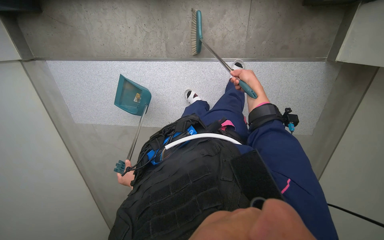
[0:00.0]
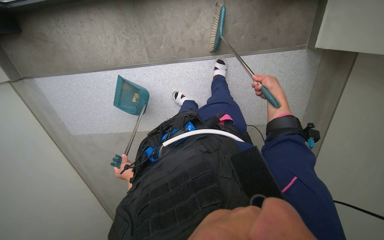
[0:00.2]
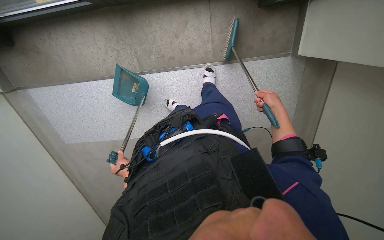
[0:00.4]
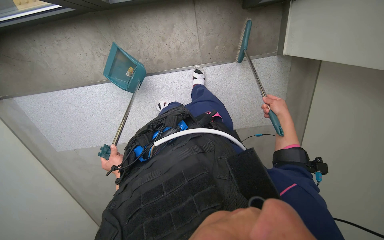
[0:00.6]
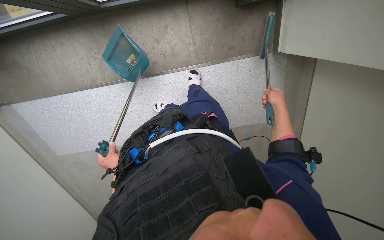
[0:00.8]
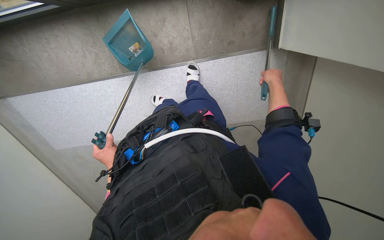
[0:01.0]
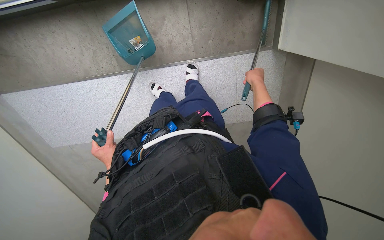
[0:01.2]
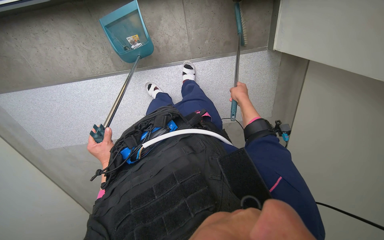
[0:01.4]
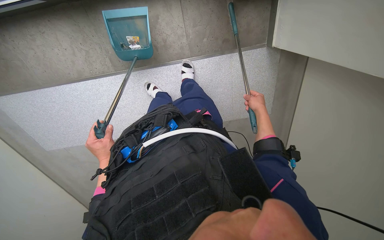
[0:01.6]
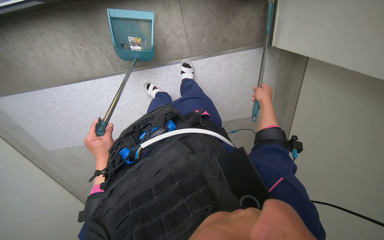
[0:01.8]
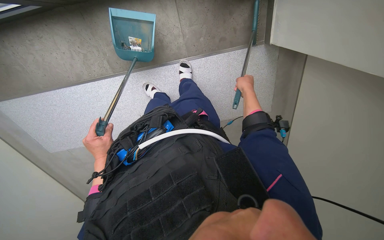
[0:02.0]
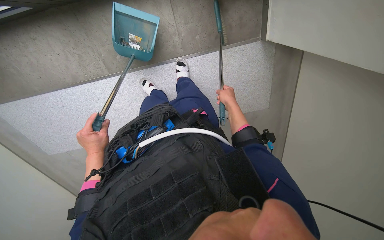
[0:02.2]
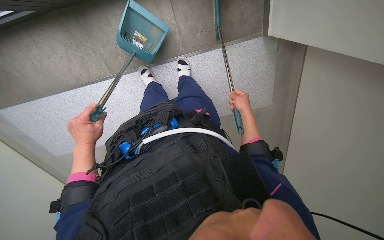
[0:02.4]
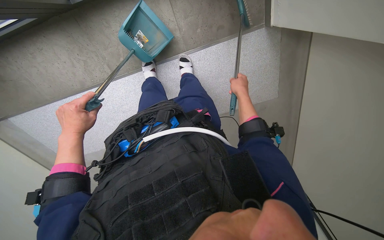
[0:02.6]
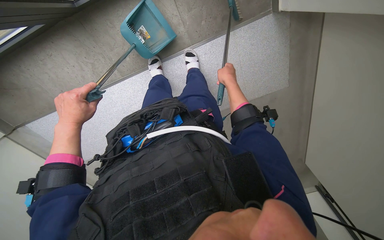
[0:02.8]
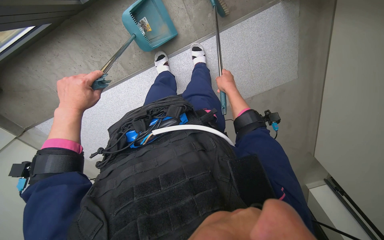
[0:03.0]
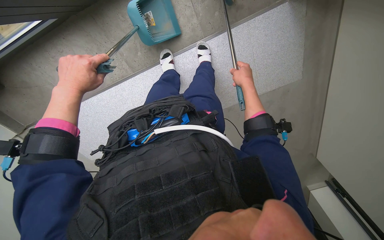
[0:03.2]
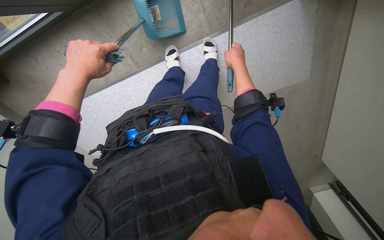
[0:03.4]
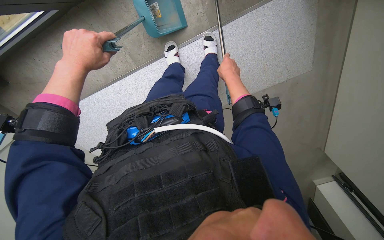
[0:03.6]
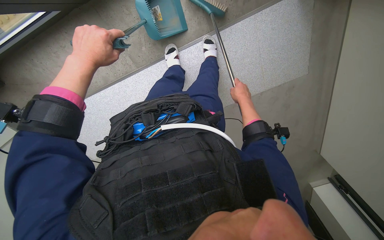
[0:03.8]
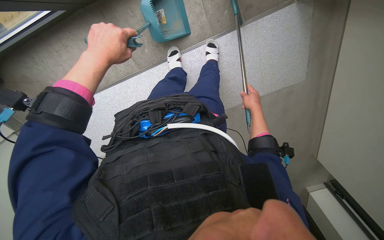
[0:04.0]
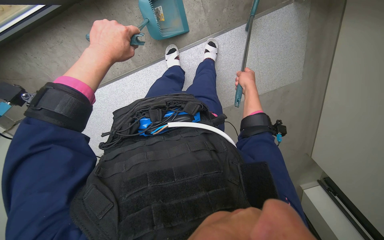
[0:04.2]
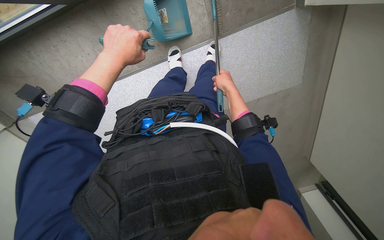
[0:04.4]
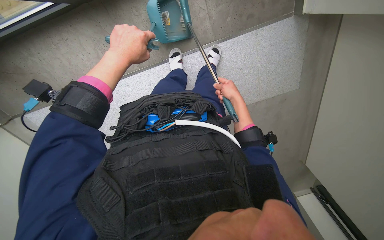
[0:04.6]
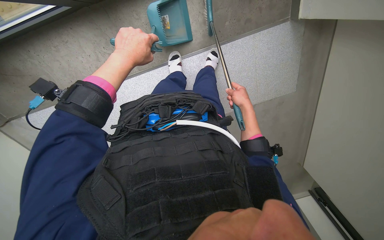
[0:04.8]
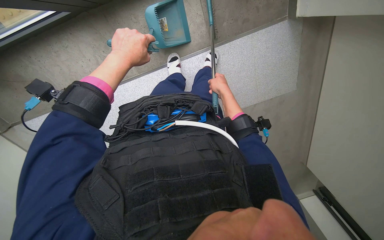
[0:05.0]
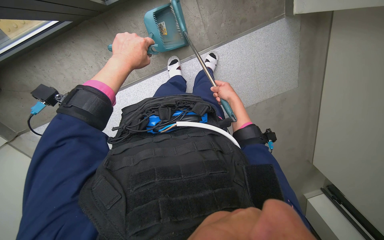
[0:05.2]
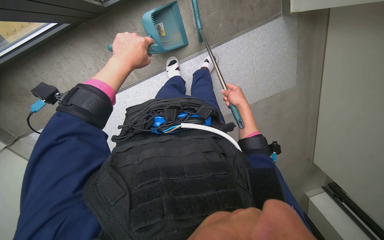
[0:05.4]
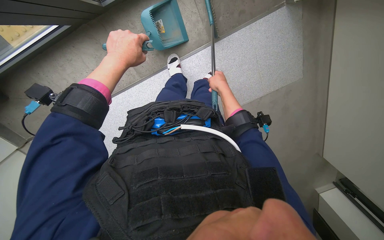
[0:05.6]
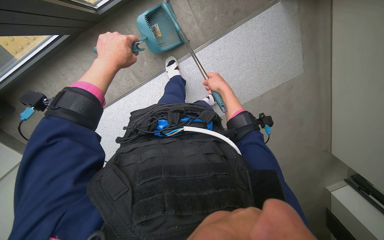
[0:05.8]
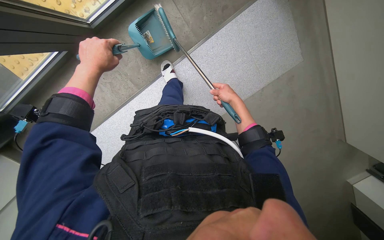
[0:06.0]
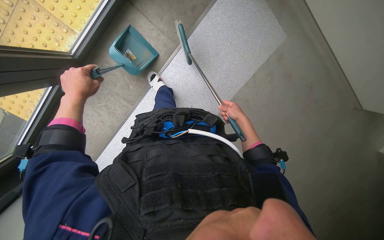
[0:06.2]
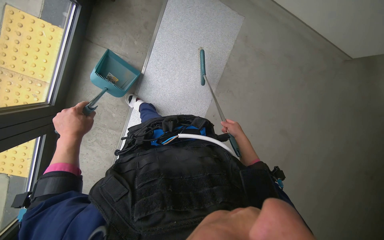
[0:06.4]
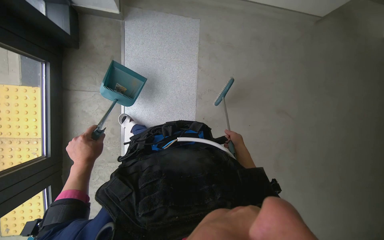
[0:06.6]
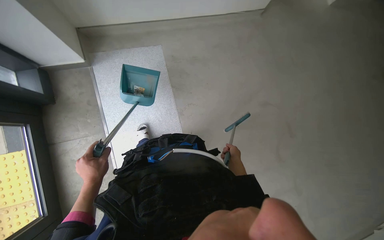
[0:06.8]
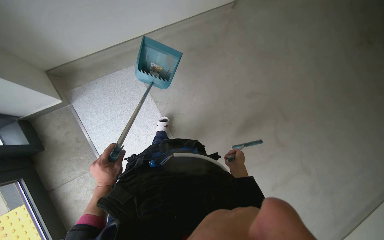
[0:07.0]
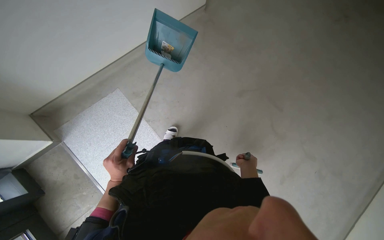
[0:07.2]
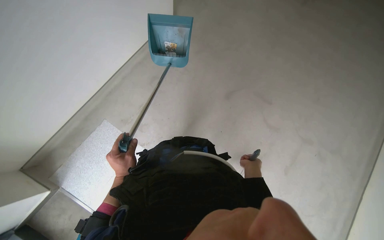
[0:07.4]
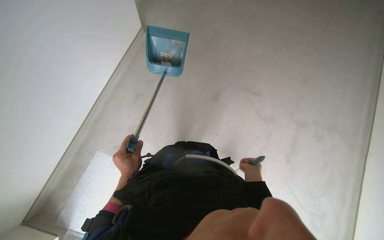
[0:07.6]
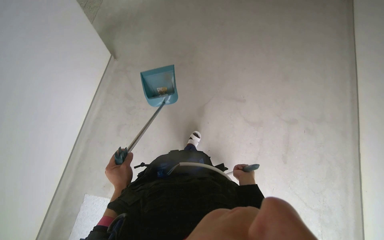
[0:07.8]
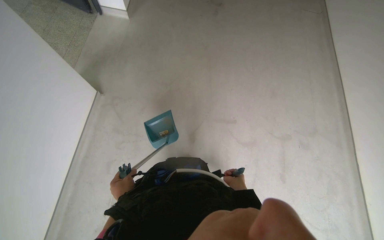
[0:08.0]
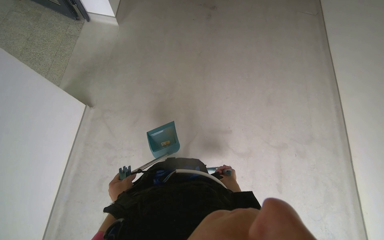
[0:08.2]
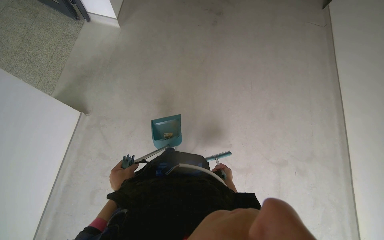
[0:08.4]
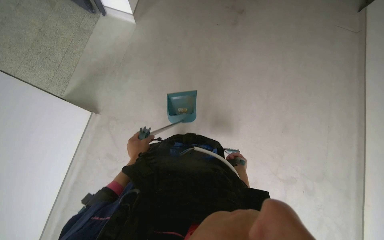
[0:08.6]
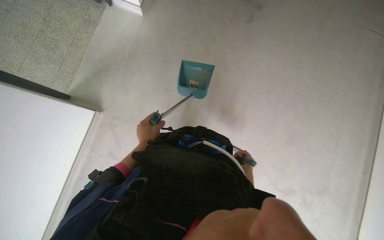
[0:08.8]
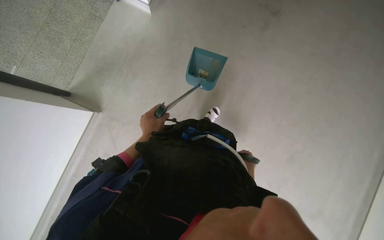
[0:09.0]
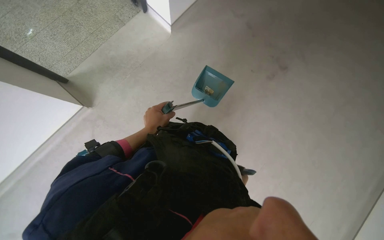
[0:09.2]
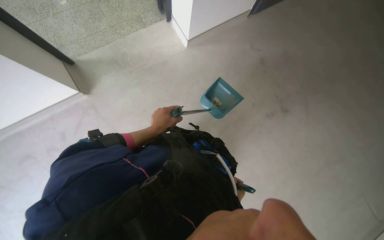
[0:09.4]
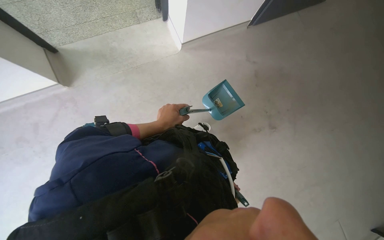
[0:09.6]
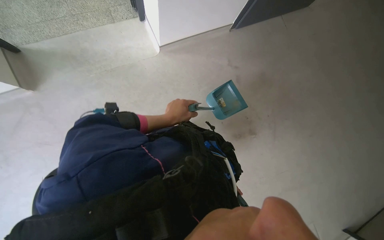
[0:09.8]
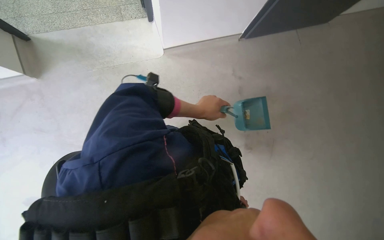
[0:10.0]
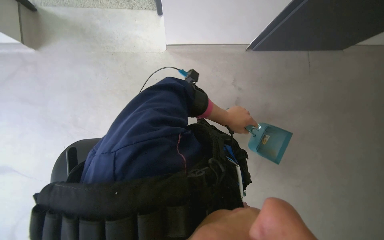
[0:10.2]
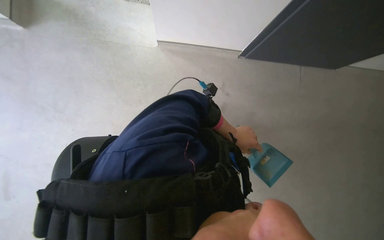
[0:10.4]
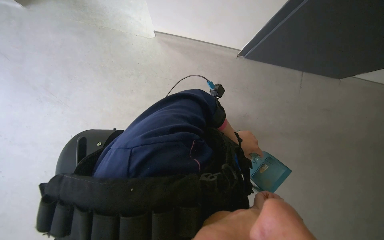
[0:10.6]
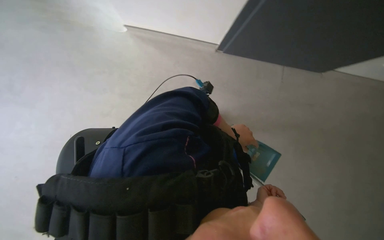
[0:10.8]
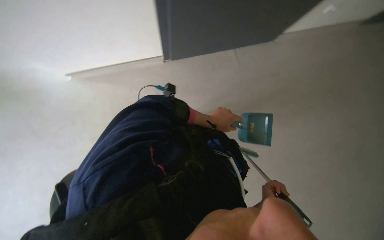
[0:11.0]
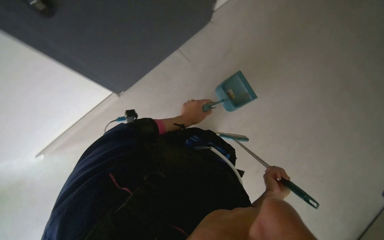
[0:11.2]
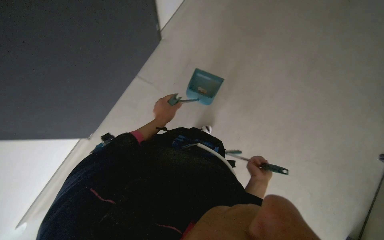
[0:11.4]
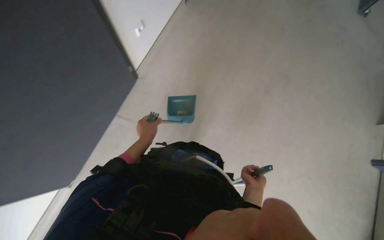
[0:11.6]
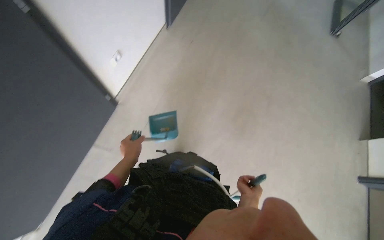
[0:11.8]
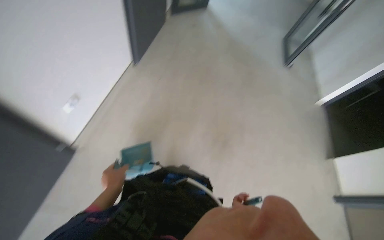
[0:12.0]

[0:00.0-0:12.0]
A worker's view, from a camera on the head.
Job: sweeping floor.
The whole recording: Sweeping floor with broom and dustpan. The worker sweeps the floor with a broom and dustpan, moving a chair to clear the area.
0:00.0 to 0:01.6: The right hand goes left and right, approximately 15 cm each way, reversing 2 times; the left hand moves up the picture and nearer to the camera, about 40 cm.
0:01.6 to 0:03.0: The right hand is displaced to the left by roughly 15 cm; the left hand heads up the picture and nearer to the camera, covering about 20 cm.
0:03.0 to 0:04.4: The left hand shifts approximately 10 cm up the picture. The right hand goes up the picture and returns, about 5 cm each way.
0:04.4 to 0:06.0: The right hand is displaced farther from the camera by about 10 cm.
0:06.0 to 0:07.6: The hands both shift down the picture and to the right by some 35 cm.
0:09.0 to 0:10.4: The camera travels about 90 cm. The view tips upward by roughly 15 degrees. Everything in view rotates approximately 65 degrees clockwise.
0:10.4 to 0:12.0: The wearer's head swings some 60 degrees to the right. The wearer looks roughly 35 degrees further upward.

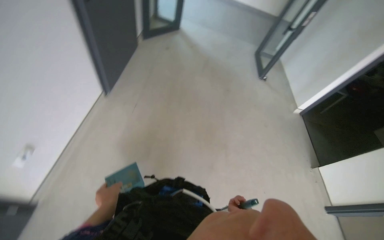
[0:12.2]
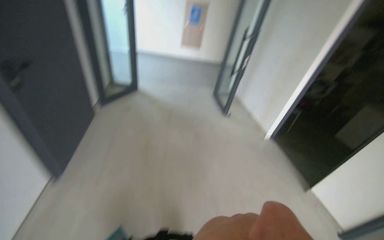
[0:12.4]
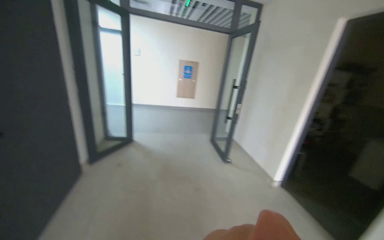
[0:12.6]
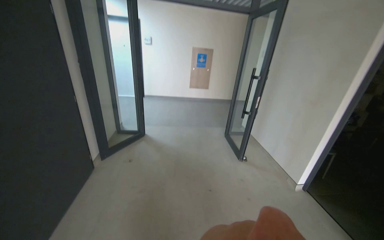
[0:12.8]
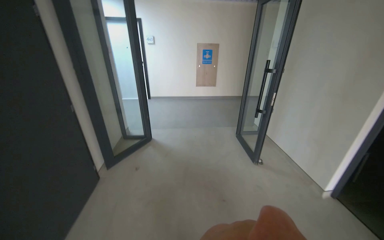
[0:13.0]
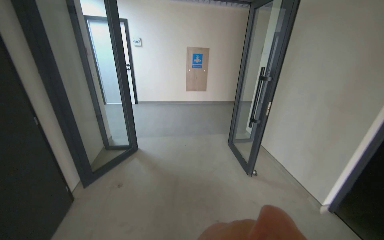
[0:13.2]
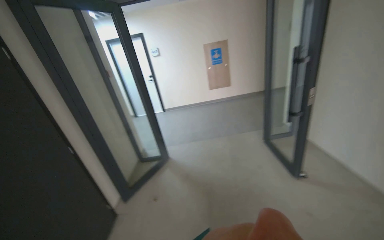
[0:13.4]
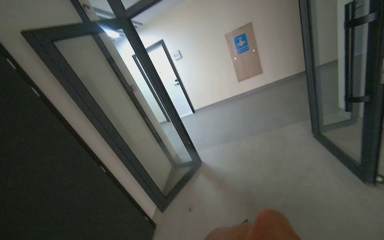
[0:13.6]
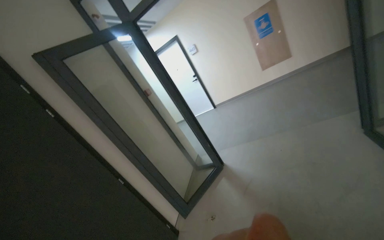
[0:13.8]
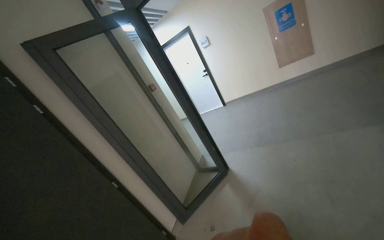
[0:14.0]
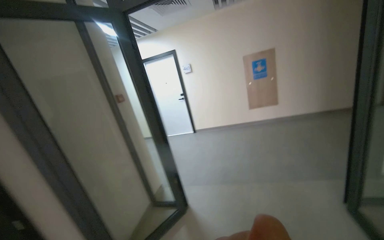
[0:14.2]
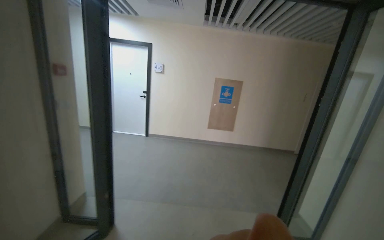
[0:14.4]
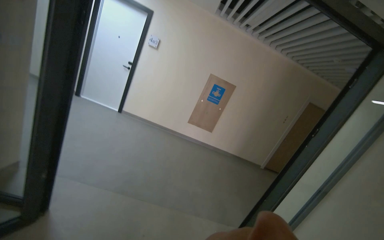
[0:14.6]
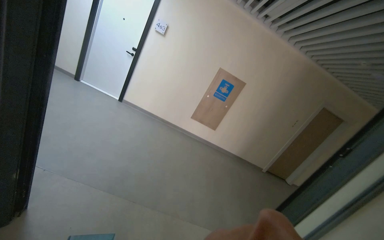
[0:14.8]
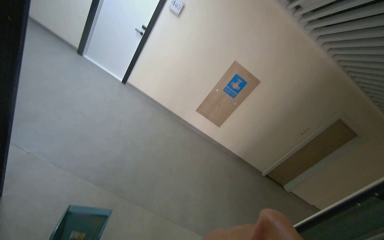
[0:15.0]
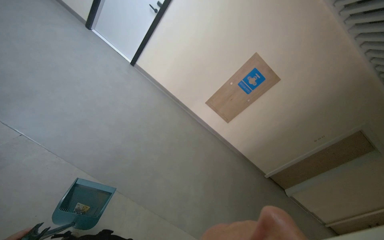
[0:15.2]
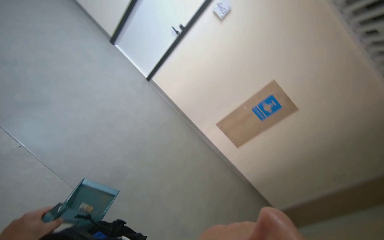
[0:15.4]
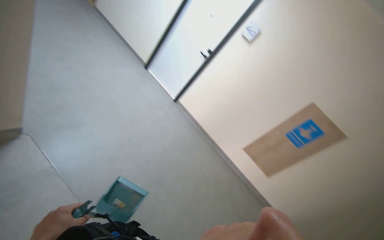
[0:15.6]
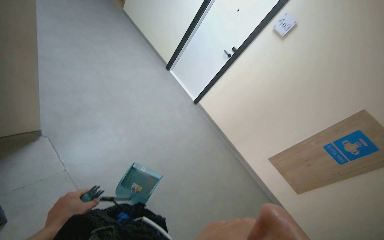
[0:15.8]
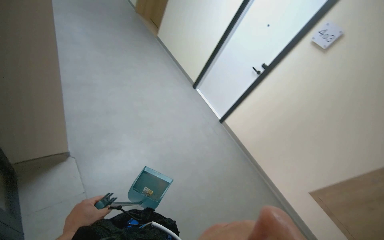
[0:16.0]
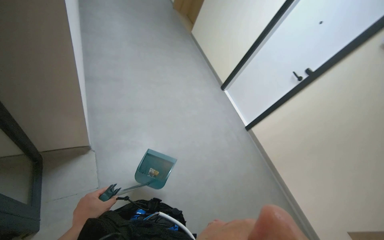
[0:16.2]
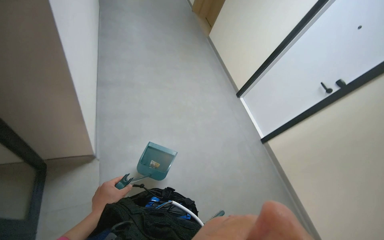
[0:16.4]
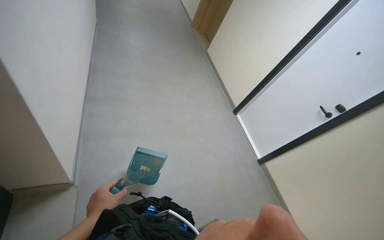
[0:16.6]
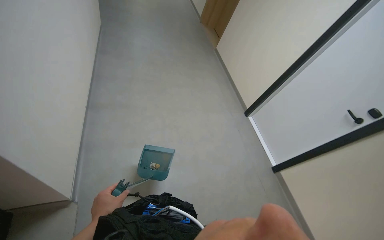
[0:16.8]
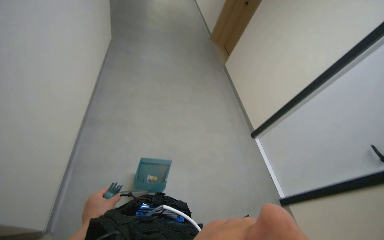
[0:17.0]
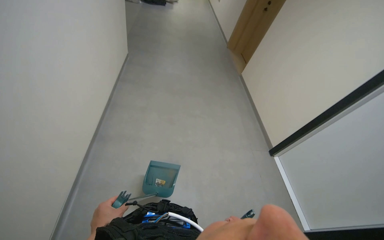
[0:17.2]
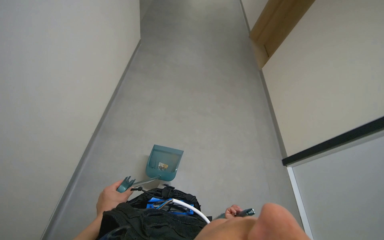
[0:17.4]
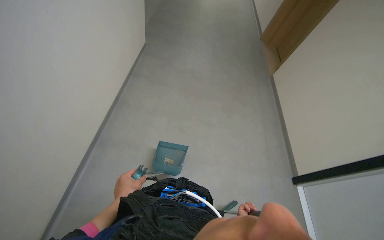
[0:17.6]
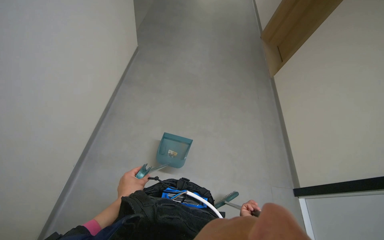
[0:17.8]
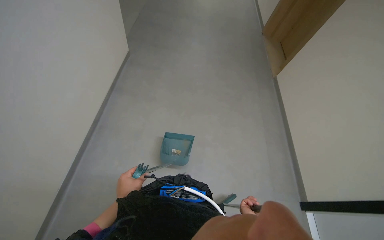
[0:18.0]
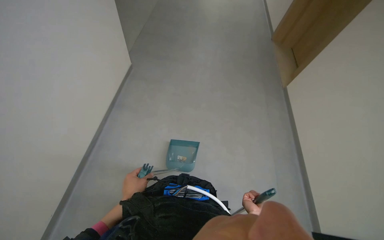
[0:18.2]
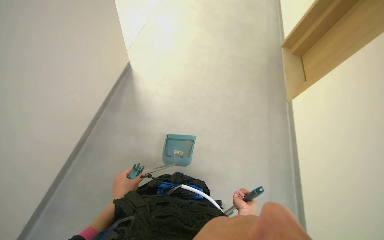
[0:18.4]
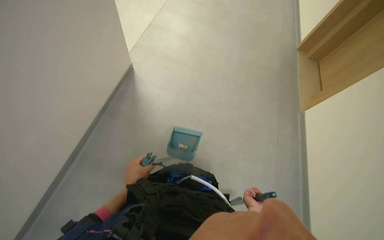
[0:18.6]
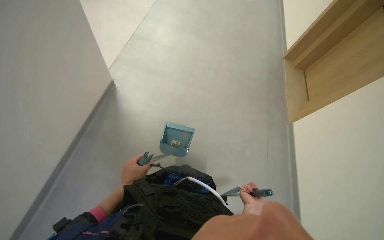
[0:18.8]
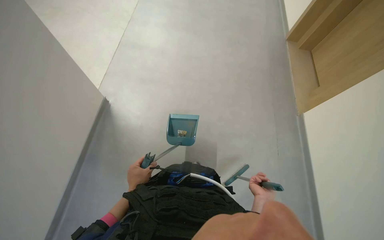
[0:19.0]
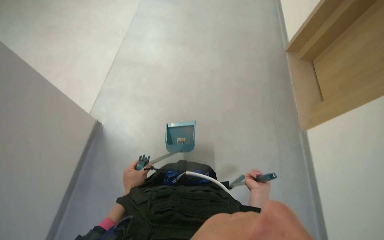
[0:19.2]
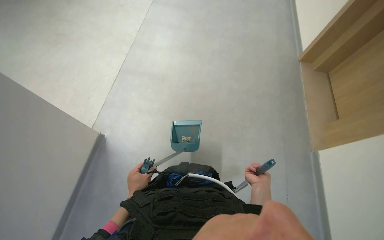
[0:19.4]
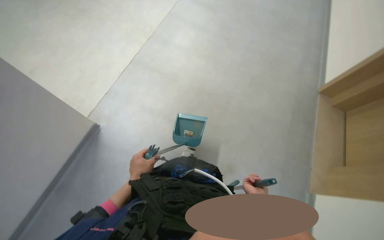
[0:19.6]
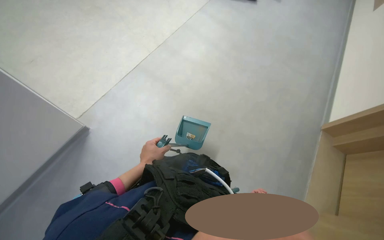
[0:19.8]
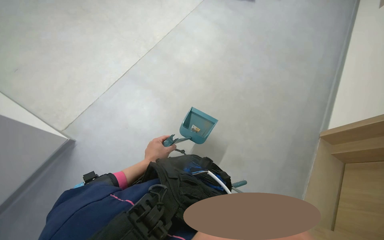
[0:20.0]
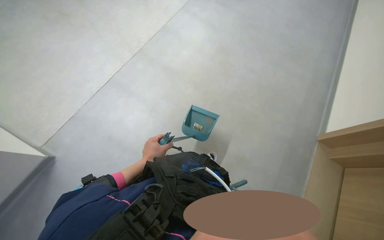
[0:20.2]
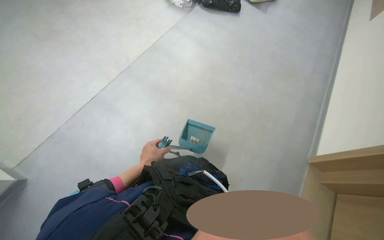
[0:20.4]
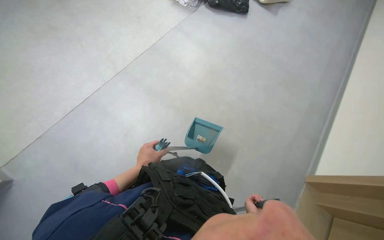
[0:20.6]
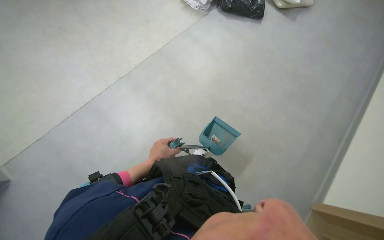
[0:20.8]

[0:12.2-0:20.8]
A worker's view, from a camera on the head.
Job: sweeping floor.
The whole recording: Sweeping floor with broom and dustpan. The worker sweeps the floor with a broom and dustpan, moving a chair to clear the area.
0:12.2 to 0:13.6: The wearer moves some 1.5 m. The camera sweeps to the left, by about 20 degrees. The view tilts some 25 degrees upward. Everything in view rotates approximately 40 degrees counterclockwise.
0:13.6 to 0:15.0: The head travels some 1.5 m. The view pans to the right by approximately 20 degrees. The scene rotates clockwise by roughly 55 degrees.
0:15.0 to 0:16.6: The wearer moves roughly 80 cm. The head rotates roughly 35 degrees to the left. The camera pitches upward, by some 10 degrees.
0:16.6 to 0:18.0: The head travels roughly 1.5 m. The head turns to the left by some 25 degrees.
0:18.0 to 0:19.4: The left hand goes about 20 cm farther from the camera. Meanwhile the right hand heads up the picture, covering about 40 cm.
0:19.4 to 0:20.8: The camera is carried approximately 50 cm. The scene rotates clockwise by roughly 25 degrees.
